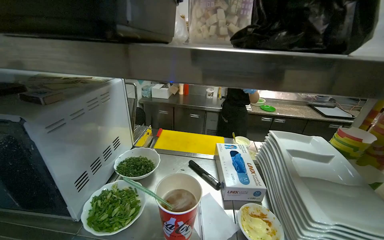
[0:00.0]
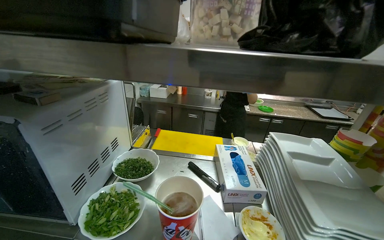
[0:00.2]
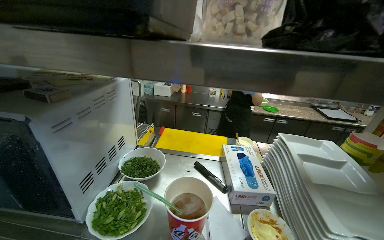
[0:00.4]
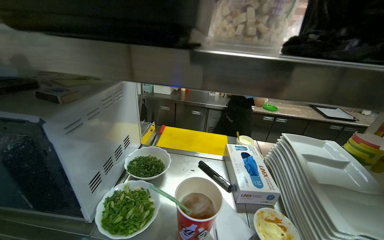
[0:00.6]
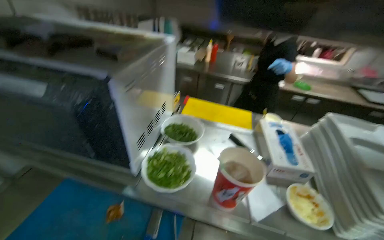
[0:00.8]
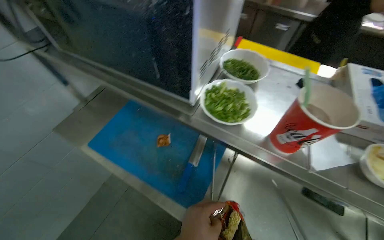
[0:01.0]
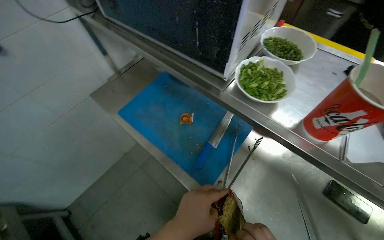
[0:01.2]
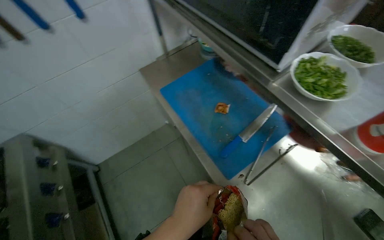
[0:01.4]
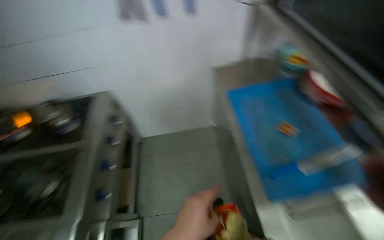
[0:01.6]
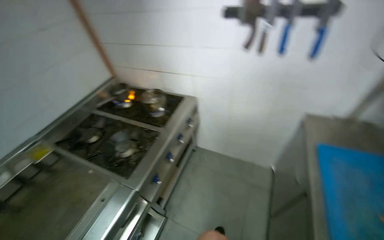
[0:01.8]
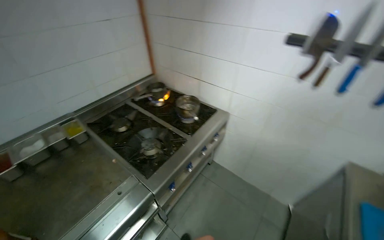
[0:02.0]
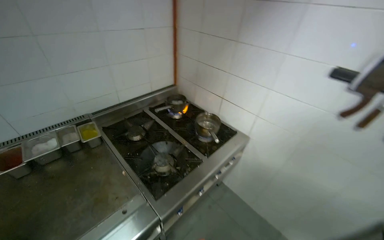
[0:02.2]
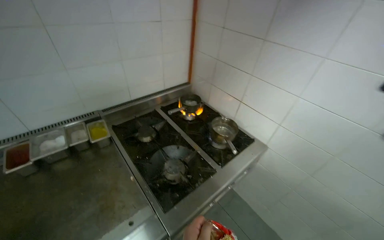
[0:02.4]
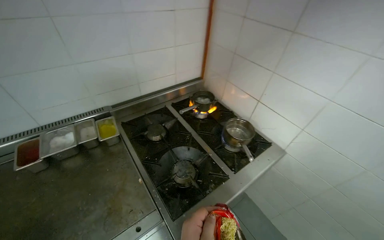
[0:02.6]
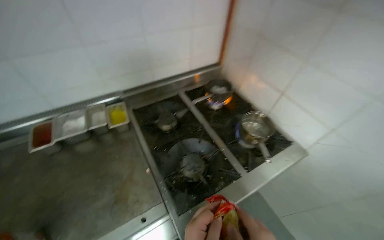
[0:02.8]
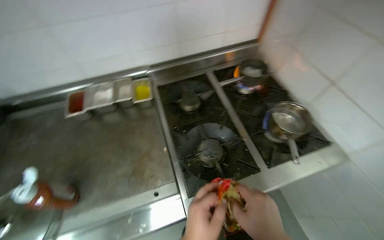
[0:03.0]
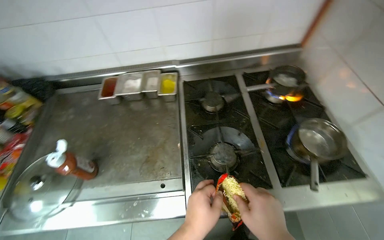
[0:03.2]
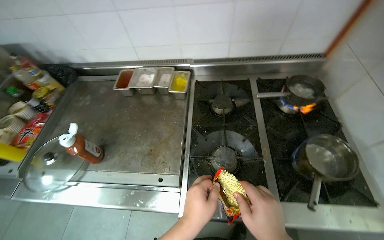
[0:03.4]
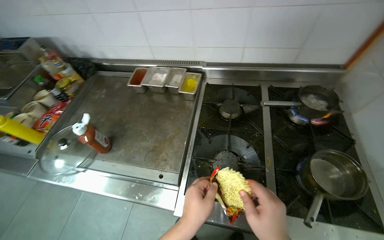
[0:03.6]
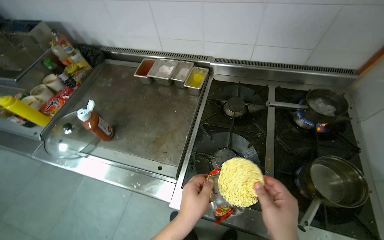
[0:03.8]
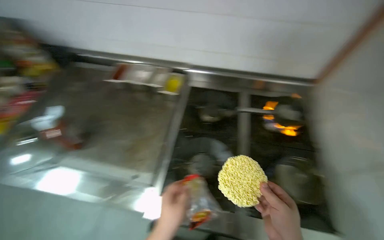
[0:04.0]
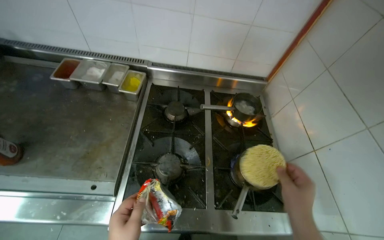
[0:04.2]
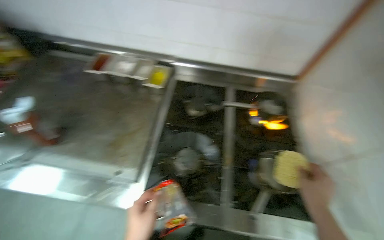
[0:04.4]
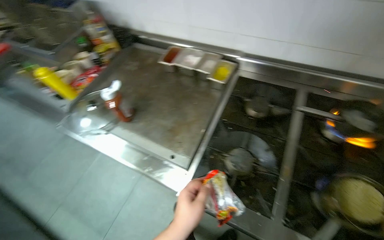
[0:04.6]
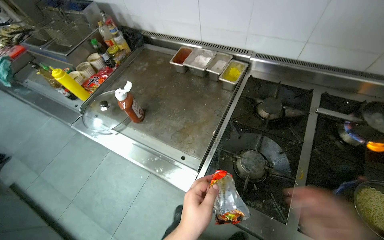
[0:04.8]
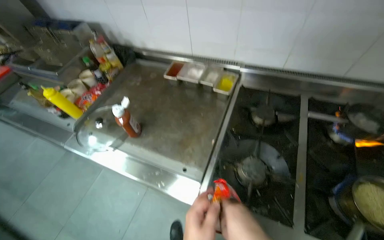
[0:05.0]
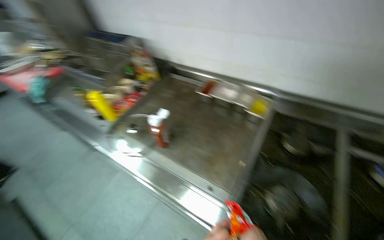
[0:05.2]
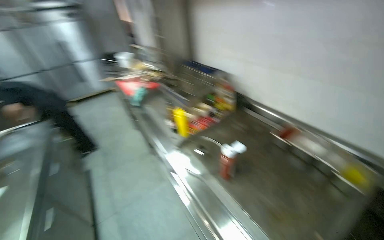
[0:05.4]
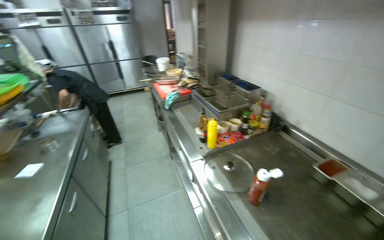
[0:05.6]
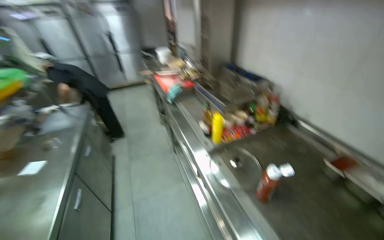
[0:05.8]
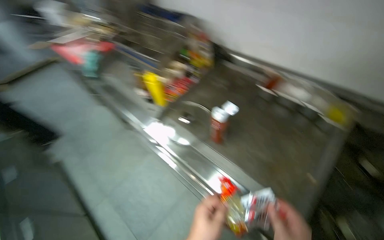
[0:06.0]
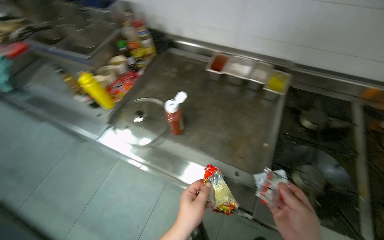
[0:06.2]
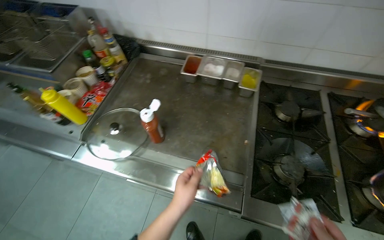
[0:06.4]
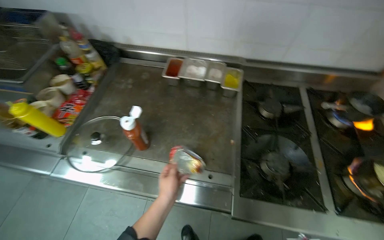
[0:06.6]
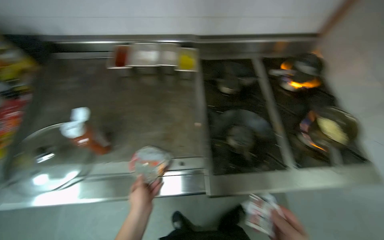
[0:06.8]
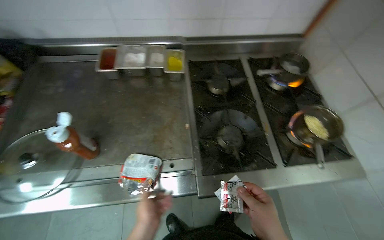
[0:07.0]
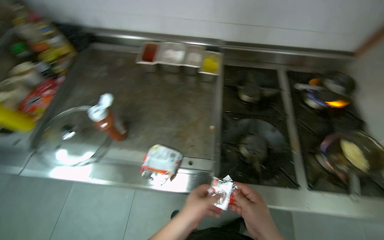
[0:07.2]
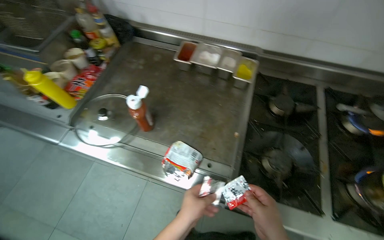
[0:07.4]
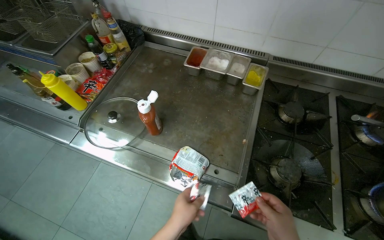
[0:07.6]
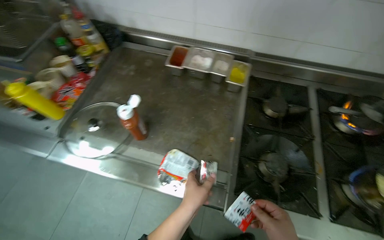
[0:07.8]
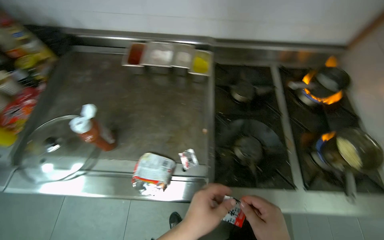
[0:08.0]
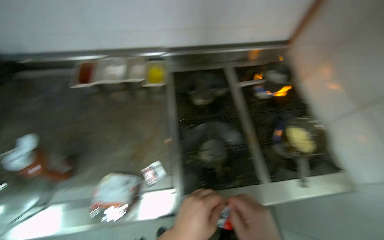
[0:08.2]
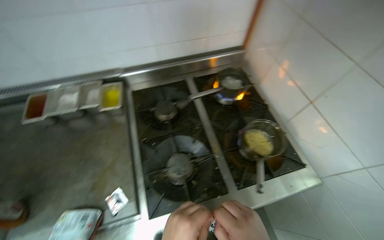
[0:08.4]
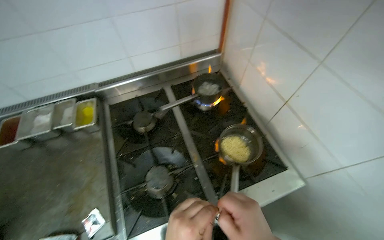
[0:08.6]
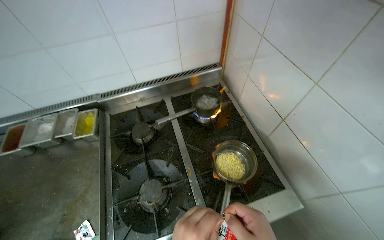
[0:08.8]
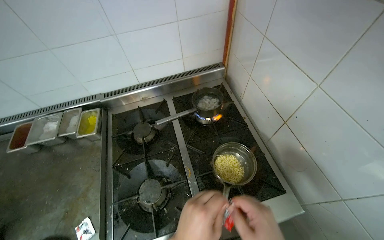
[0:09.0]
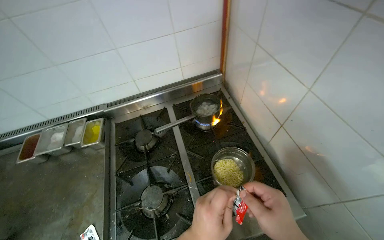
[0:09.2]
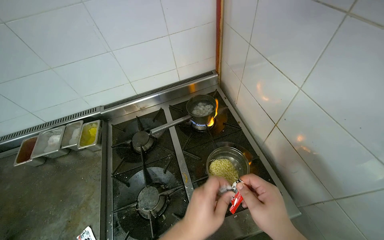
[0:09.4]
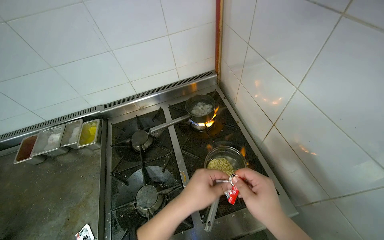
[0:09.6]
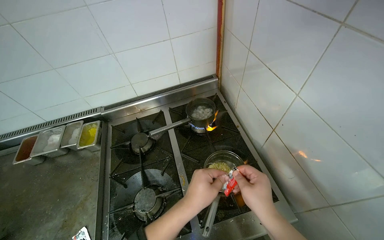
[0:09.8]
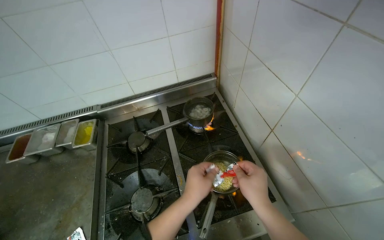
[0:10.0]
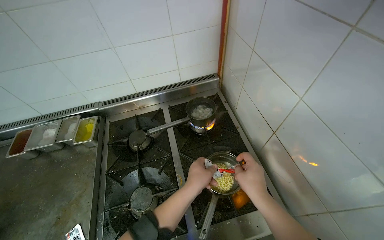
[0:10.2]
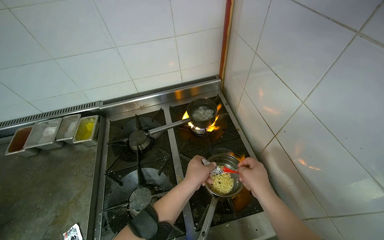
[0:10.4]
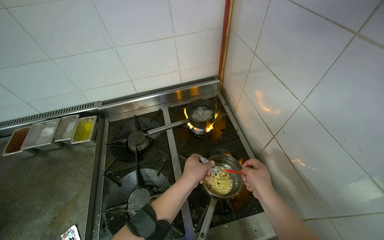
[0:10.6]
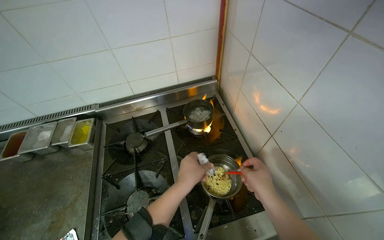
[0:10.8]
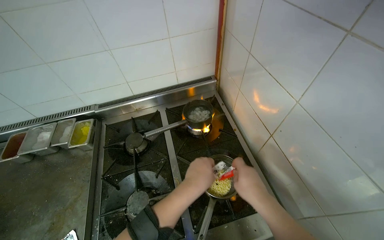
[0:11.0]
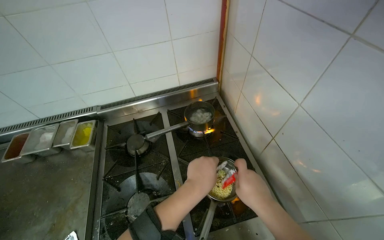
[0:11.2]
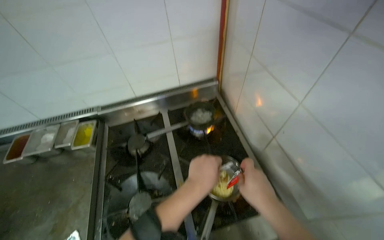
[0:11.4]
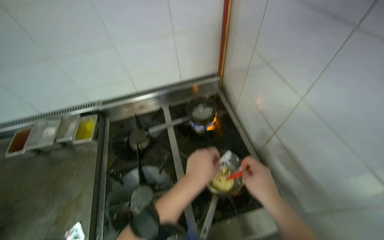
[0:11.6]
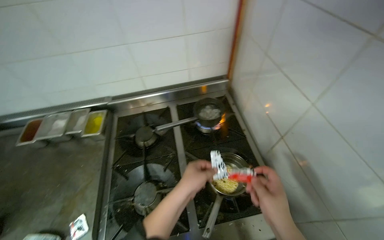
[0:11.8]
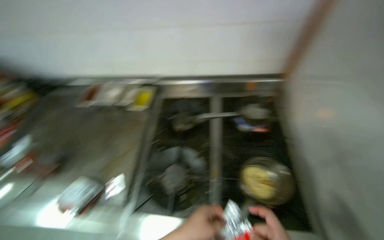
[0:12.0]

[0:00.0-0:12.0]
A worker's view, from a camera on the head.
Job: cooking food.
The whole recording: Cooking instant noodles. The worker retrieves eggs from the refrigerator, cracks them into a pot, adds instant noodles and seasoning, and stirs the mixture on the stove.
0:00.0 to 0:01.6: The head rotates about 70 degrees to the left. The view tilts about 35 degrees downward.
0:01.6 to 0:03.0: The camera is carried some 60 cm. The wearer looks about 75 degrees further to the left.
0:03.0 to 0:04.4: Everything in view rotates some 25 degrees clockwise.
0:04.4 to 0:06.0: The wearer moves some 50 cm. The wearer's head swings about 35 degrees to the left.
0:06.0 to 0:07.6: The wearer's head swings roughly 20 degrees to the right.
0:07.6 to 0:09.0: The wearer moves approximately 60 cm. The wearer looks approximately 35 degrees further to the right.
0:10.4 to 0:12.0: The head turns to the left by about 20 degrees. The left hand shifts roughly 20 cm nearer to the camera and down the picture.

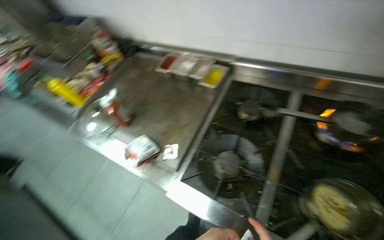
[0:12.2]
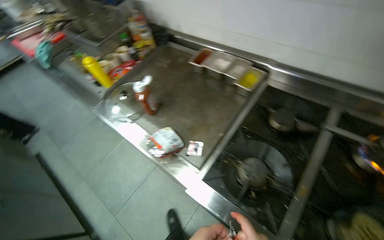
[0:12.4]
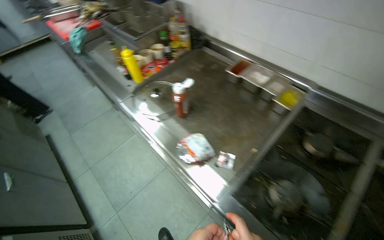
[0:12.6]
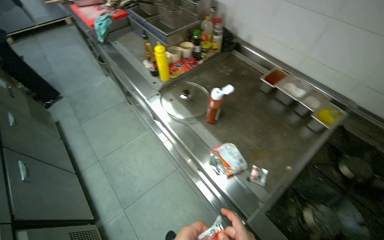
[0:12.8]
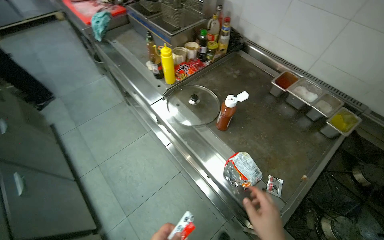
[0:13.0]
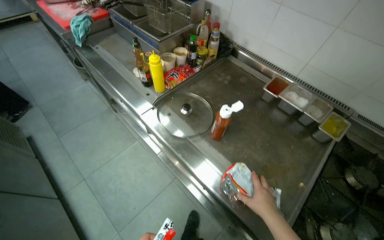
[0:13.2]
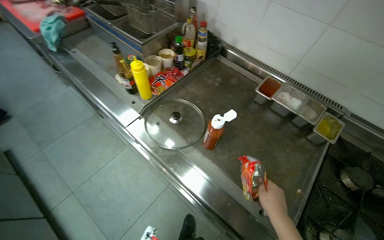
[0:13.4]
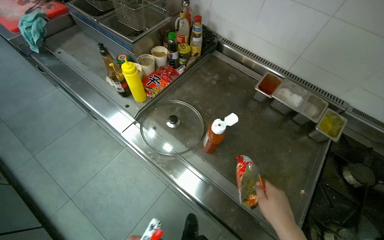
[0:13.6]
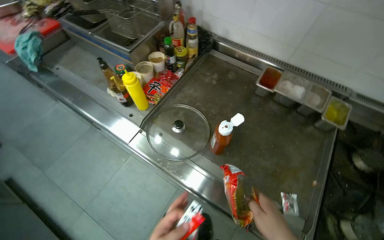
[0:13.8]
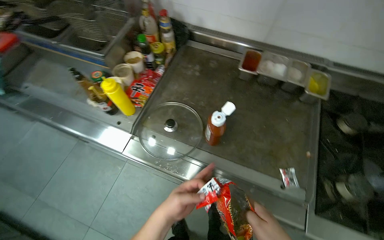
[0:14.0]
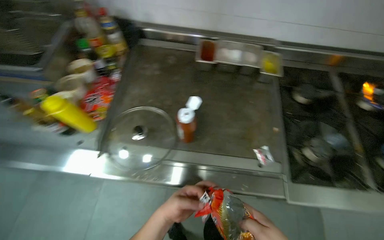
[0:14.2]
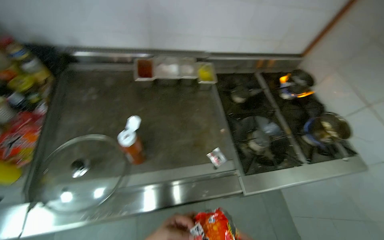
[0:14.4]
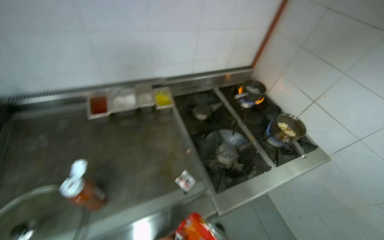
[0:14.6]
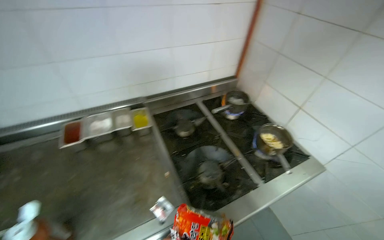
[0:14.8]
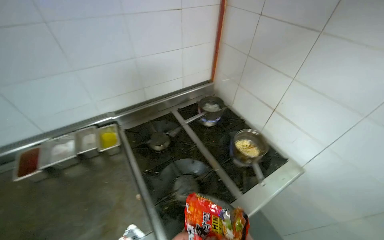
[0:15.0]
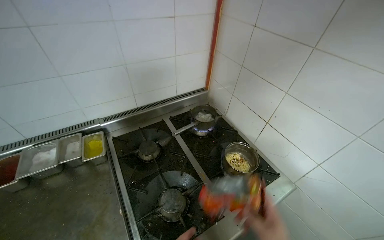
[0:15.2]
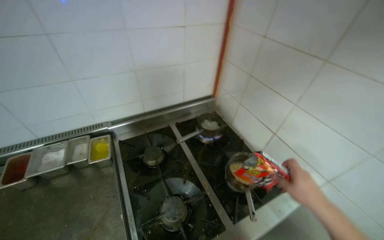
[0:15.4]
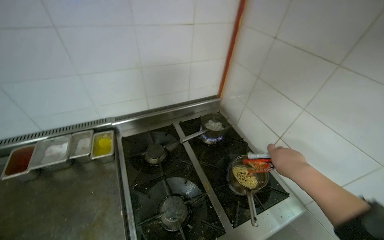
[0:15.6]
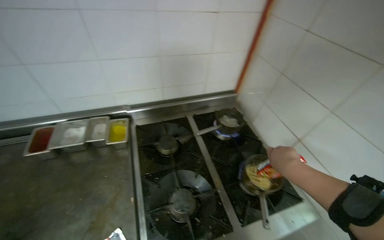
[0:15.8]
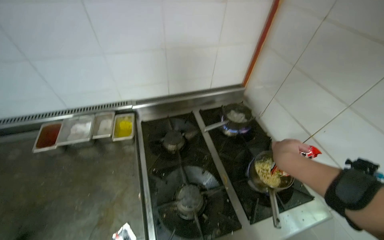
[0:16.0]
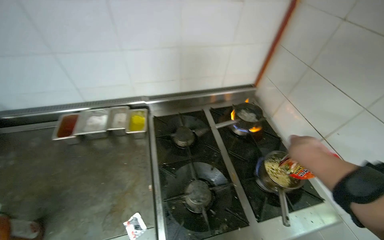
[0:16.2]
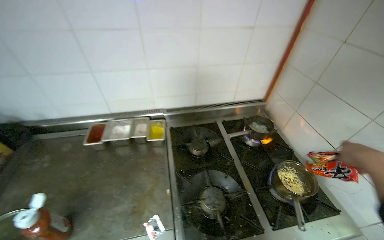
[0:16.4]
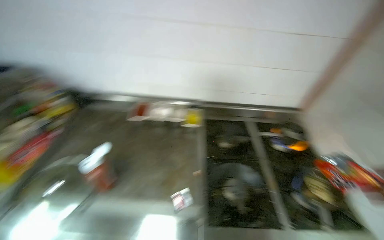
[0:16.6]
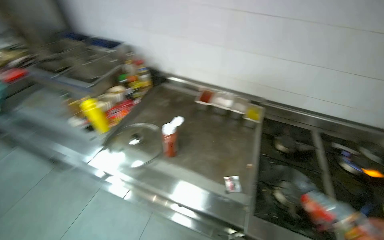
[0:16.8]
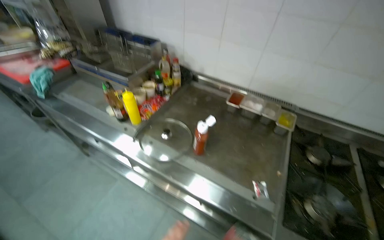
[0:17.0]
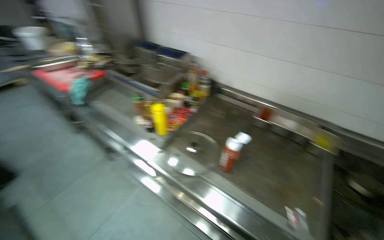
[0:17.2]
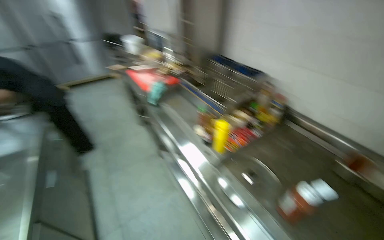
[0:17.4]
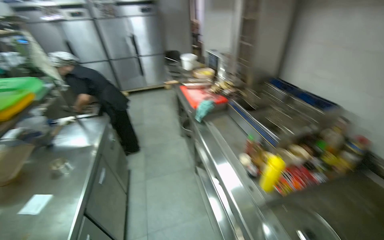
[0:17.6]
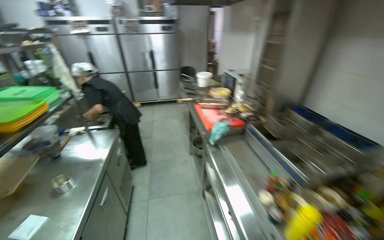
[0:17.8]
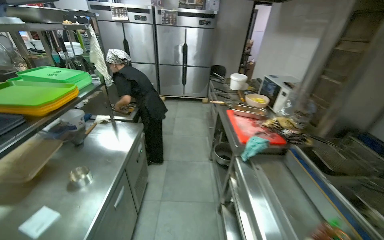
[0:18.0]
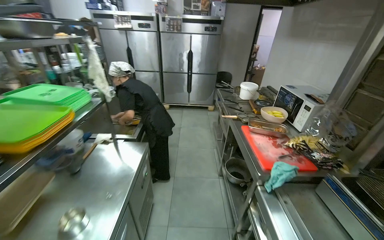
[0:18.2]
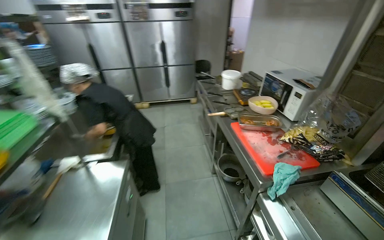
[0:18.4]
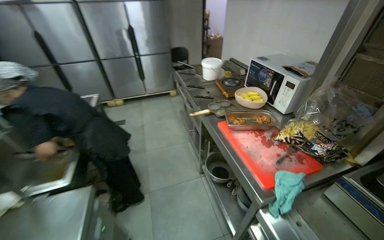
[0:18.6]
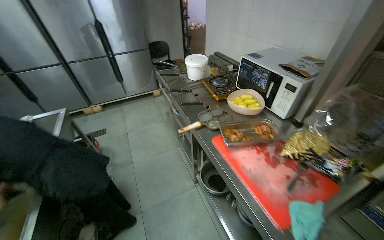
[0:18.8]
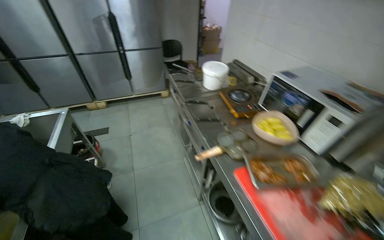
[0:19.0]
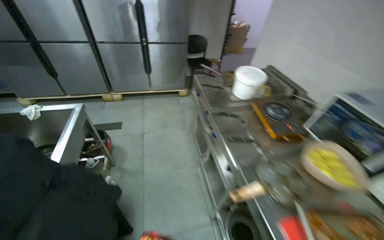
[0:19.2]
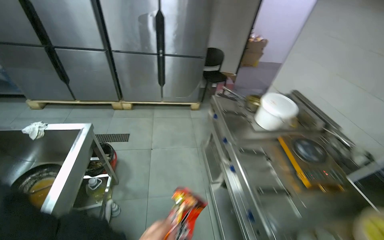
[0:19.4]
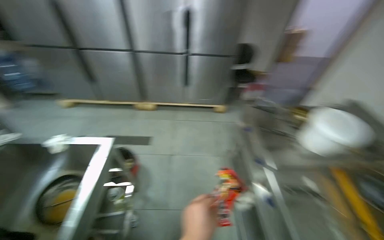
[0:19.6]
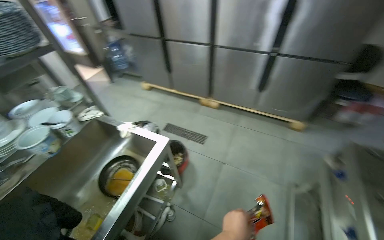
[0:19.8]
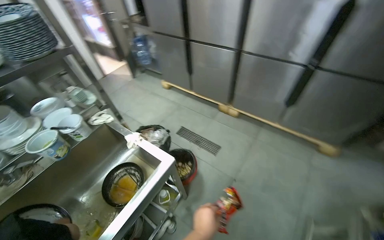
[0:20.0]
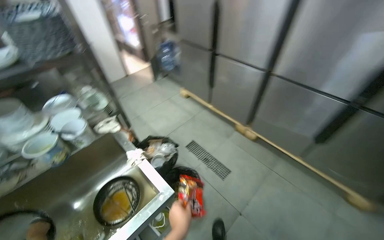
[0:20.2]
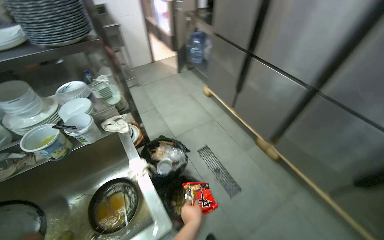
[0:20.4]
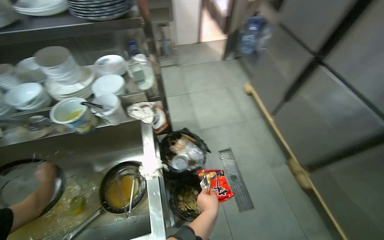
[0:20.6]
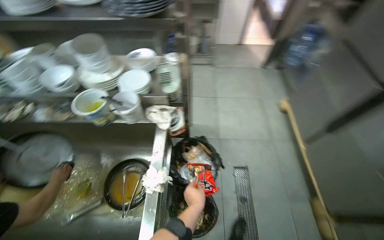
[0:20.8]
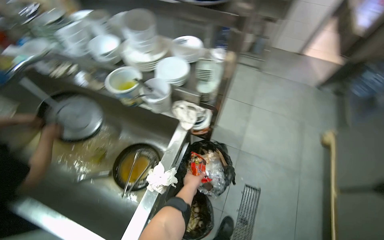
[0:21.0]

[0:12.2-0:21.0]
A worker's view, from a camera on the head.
Job: cooking food.
The whole recording: Cooking instant noodles. The worker retrieves eggs from the refrigerator, cracks them into a pot, adds instant noodles and seasoning, and stirs the mixture on the stove.
0:12.2 to 0:13.6: The camera is carried roughly 70 cm.
0:13.6 to 0:15.2: The wearer moves approximately 60 cm. The wearer's head swings about 70 degrees to the right.
0:15.2 to 0:16.6: The wearer looks approximately 30 degrees further to the left.
0:16.6 to 0:18.0: The wearer moves about 80 cm. The head rotates about 90 degrees to the left. The wearer looks about 10 degrees further upward.
0:18.0 to 0:19.6: The wearer moves approximately 2 m.
0:19.6 to 0:21.0: The camera travels about 1 m. The wearer looks roughly 110 degrees further to the left. The view tips downward by roughly 15 degrees.
